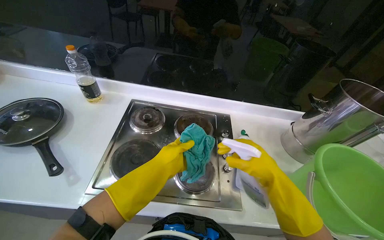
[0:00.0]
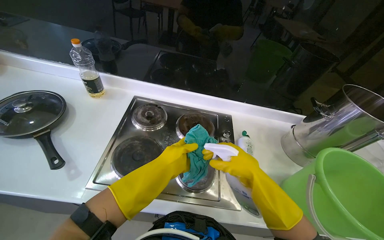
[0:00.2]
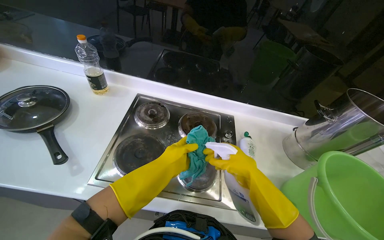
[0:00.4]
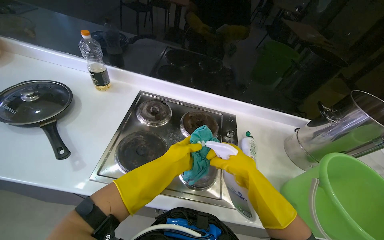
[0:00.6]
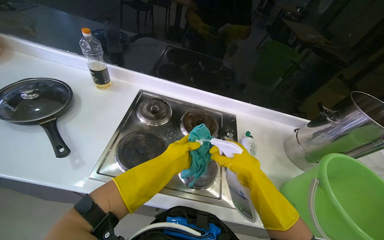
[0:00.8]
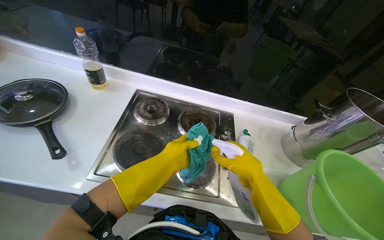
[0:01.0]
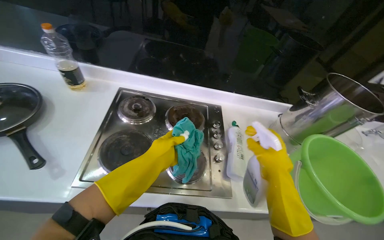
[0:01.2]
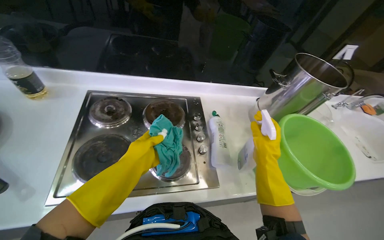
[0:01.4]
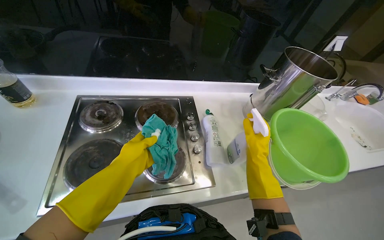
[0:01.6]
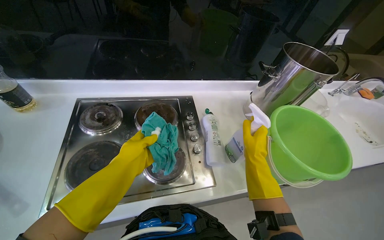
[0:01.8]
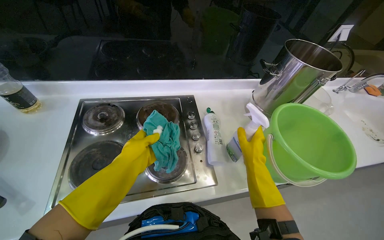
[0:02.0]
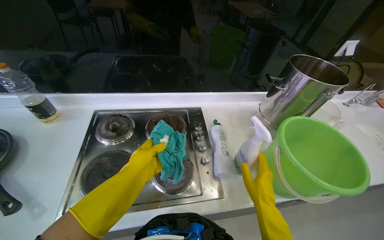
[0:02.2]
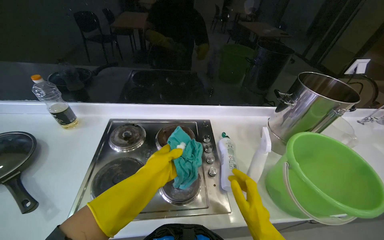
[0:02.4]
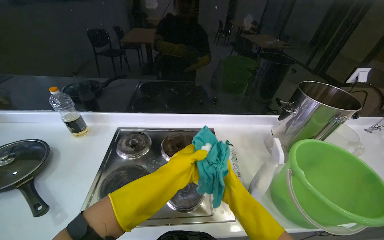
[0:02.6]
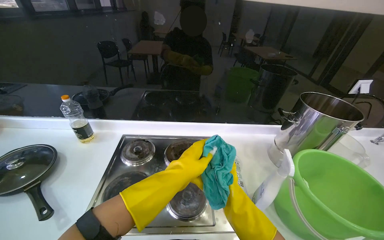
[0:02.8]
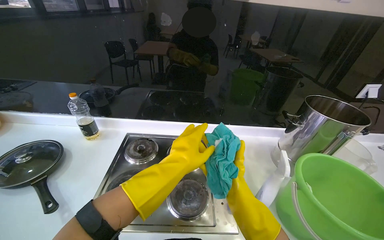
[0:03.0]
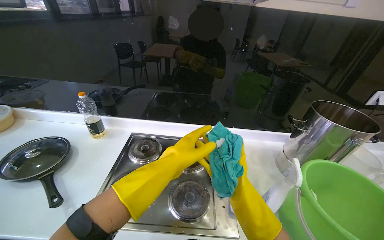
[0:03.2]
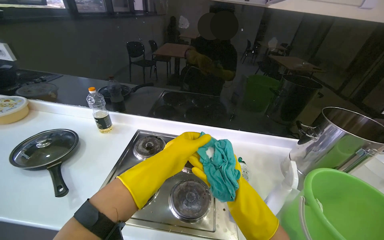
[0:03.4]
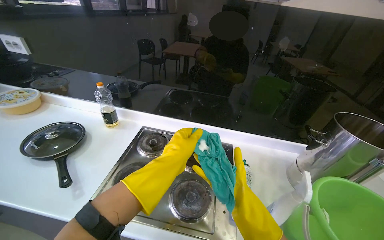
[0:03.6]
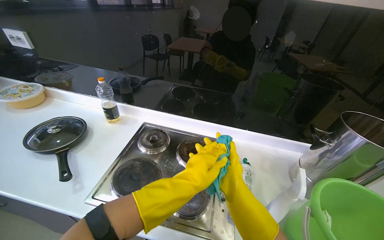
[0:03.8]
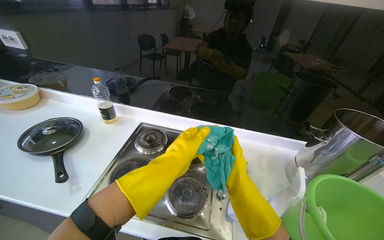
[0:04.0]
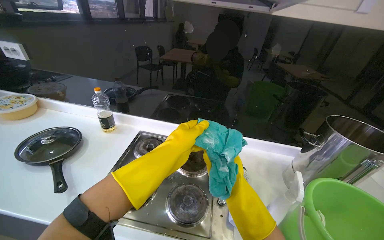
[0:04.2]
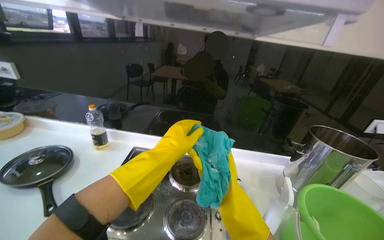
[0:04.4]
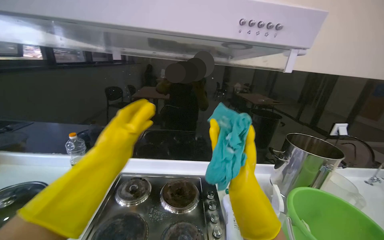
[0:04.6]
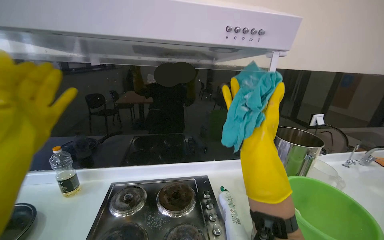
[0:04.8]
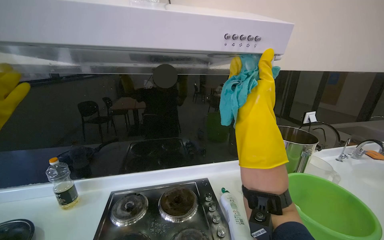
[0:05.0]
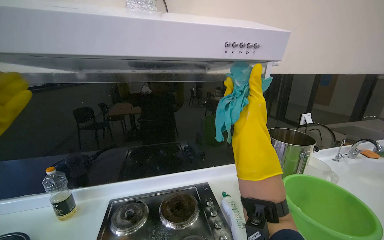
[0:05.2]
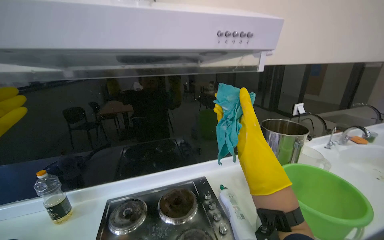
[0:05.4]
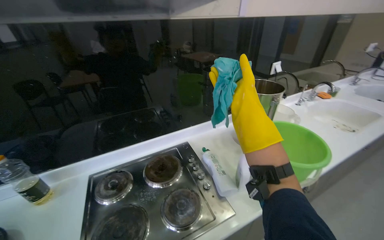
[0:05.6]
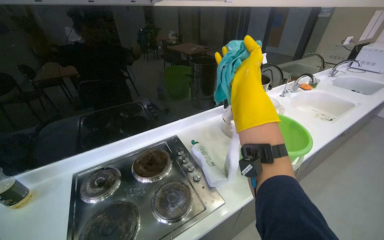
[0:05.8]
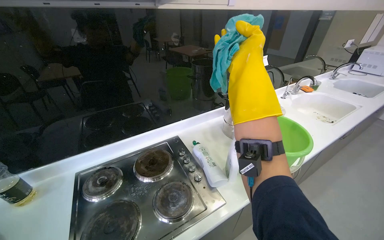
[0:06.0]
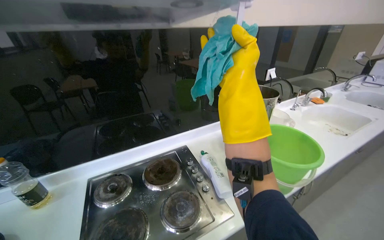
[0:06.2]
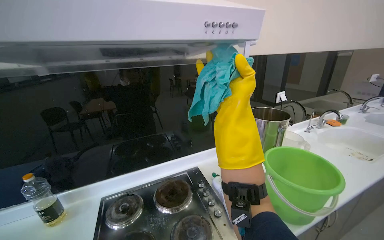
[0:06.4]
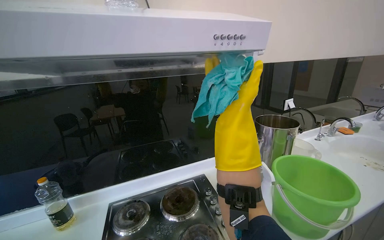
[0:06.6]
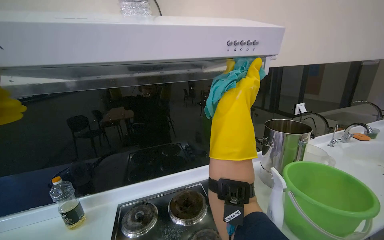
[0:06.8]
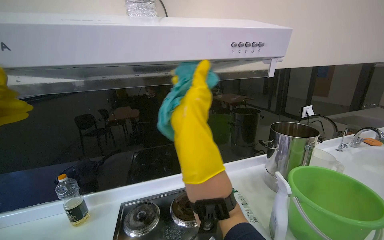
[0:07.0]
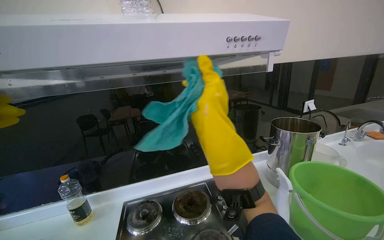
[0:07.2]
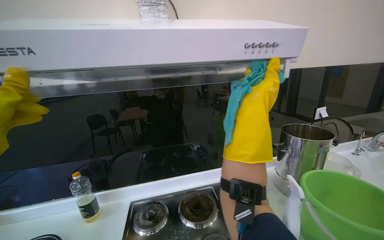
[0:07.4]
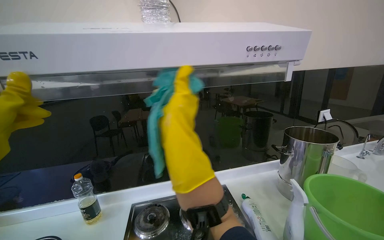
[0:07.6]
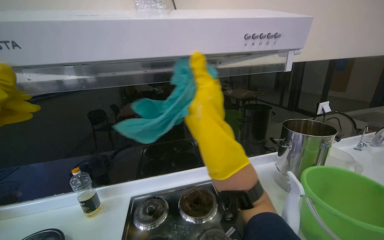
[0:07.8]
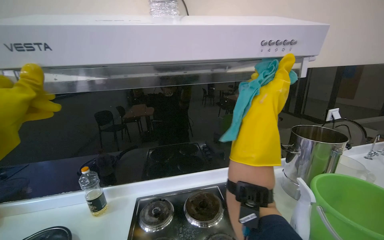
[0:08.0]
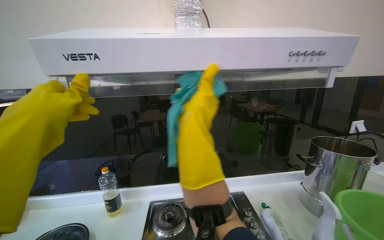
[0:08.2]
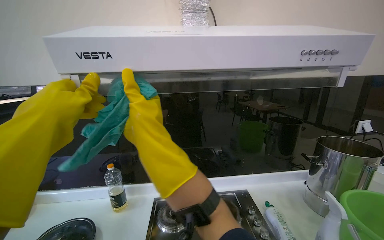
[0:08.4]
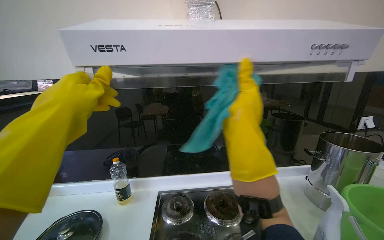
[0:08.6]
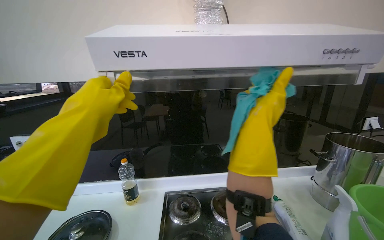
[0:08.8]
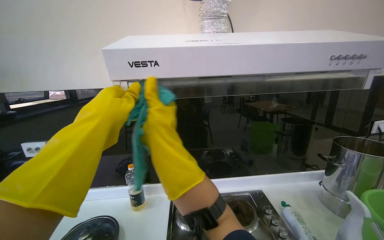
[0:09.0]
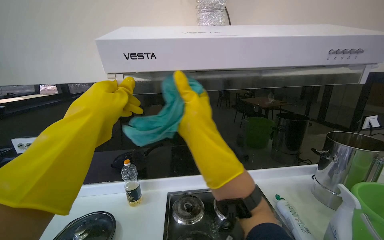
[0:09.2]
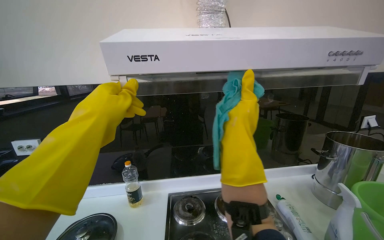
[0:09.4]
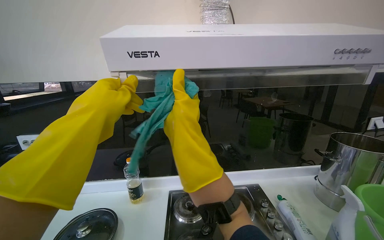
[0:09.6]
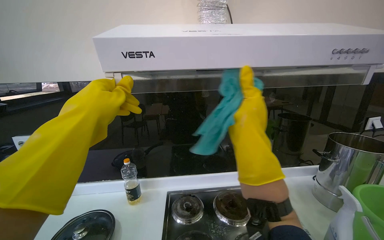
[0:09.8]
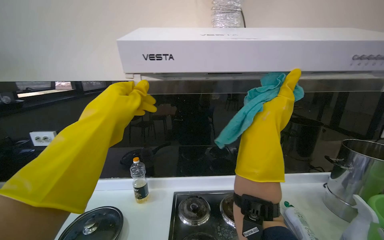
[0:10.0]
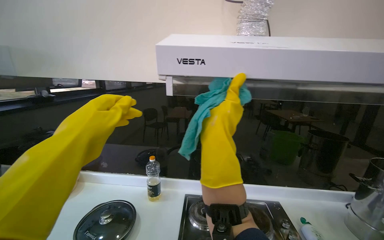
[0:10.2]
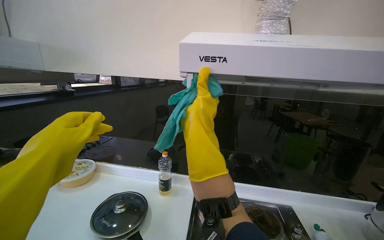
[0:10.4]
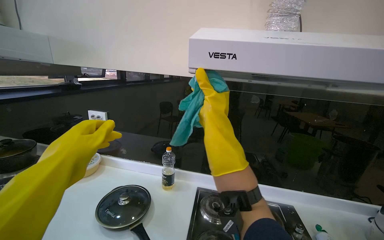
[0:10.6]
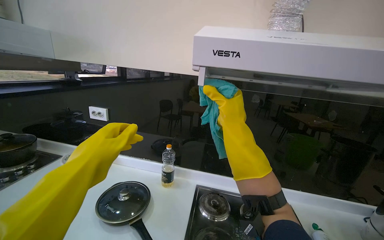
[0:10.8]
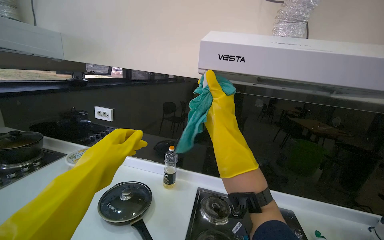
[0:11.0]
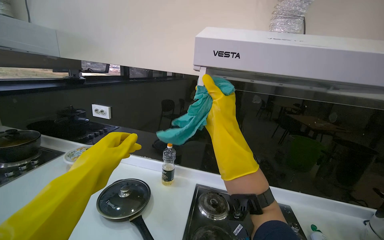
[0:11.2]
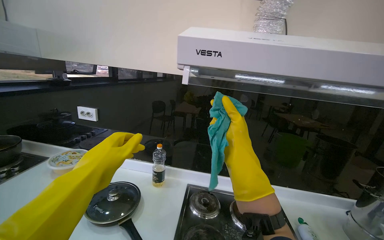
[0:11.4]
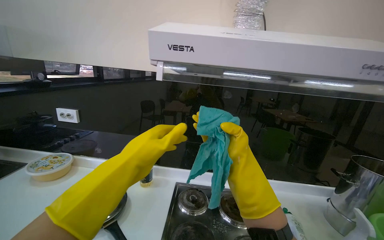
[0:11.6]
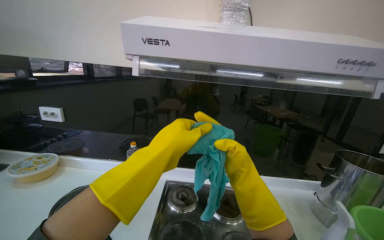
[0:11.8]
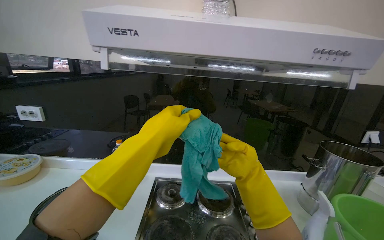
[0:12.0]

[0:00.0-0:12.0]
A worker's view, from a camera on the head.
Job: cleaning kitchen.
The whole recording: Wiping kitchen stovetop and range hood. The worker wipes the kitchen stovetop and the underside of the range hood with a cloth and spray.
0:01.6 to 0:03.0: The view tips upward by some 15 degrees. The left hand moves to the right, some 10 cm.
0:04.4 to 0:06.0: The head rotates some 35 degrees to the right. The right hand goes up and down the picture, roughly 40 cm each way, reversing 2 times.
0:06.0 to 0:07.6: The camera sweeps to the left, by some 20 degrees. The view tips upward by approximately 15 degrees. The right hand goes left and right, approximately 15 cm each way, reversing 2 times.
0:07.6 to 0:09.0: The right hand goes left and right, roughly 25 cm each way, reversing 3 times.
0:09.0 to 0:10.4: The left hand heads to the left and down the picture, covering some 20 cm; the right hand swings left and right, about 25 cm each way, with 3 reversals.
0:10.4 to 0:12.0: The right hand travels to the right and down the picture by approximately 40 cm. Meanwhile the left hand shifts about 35 cm to the right.

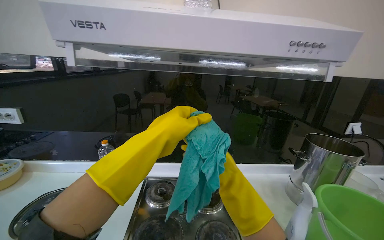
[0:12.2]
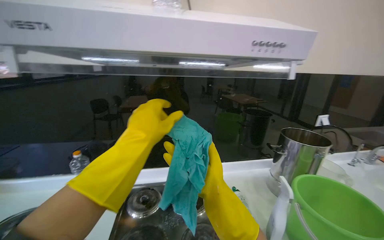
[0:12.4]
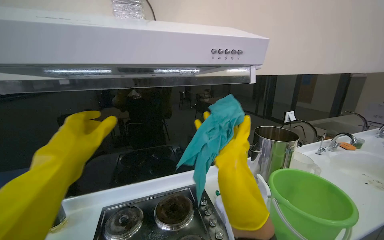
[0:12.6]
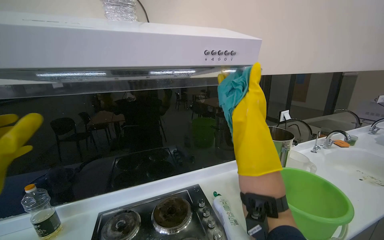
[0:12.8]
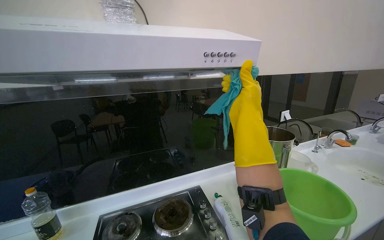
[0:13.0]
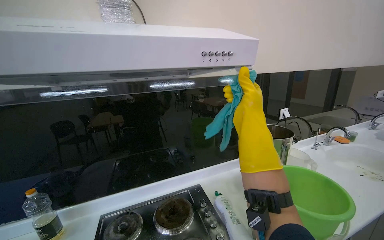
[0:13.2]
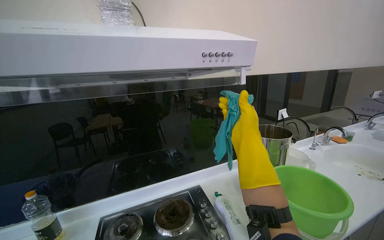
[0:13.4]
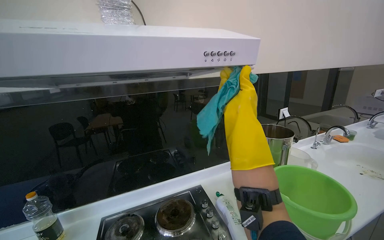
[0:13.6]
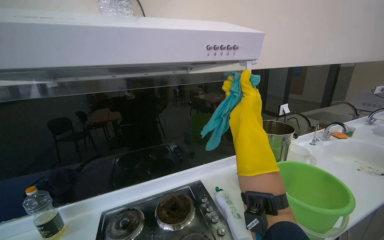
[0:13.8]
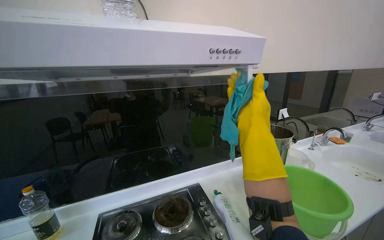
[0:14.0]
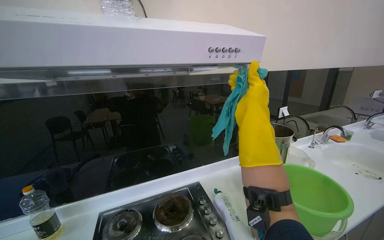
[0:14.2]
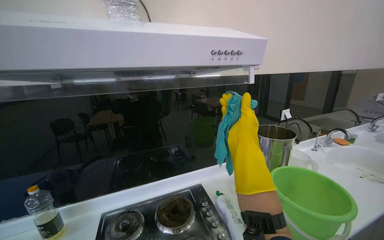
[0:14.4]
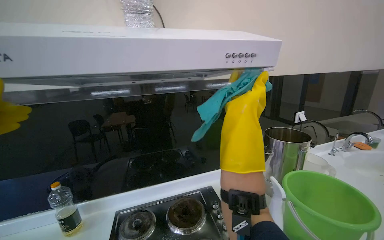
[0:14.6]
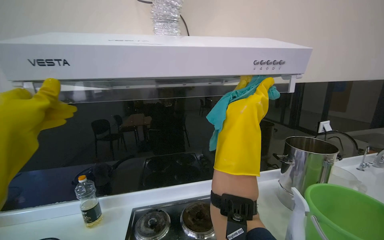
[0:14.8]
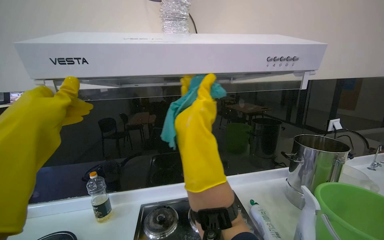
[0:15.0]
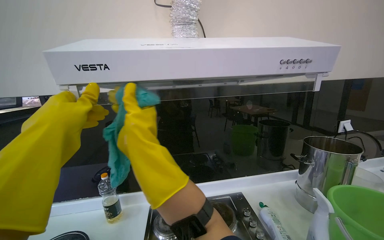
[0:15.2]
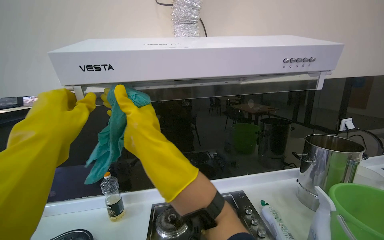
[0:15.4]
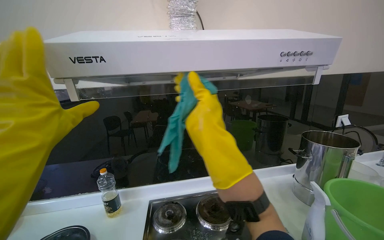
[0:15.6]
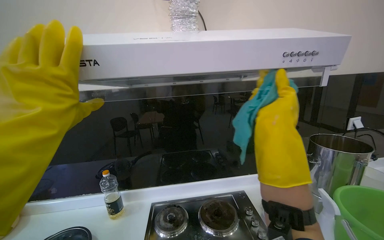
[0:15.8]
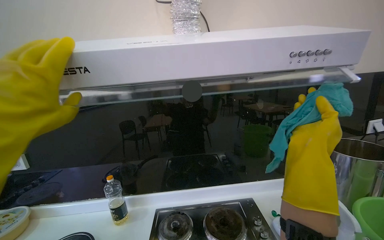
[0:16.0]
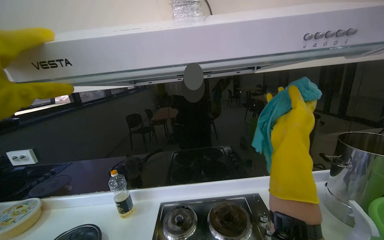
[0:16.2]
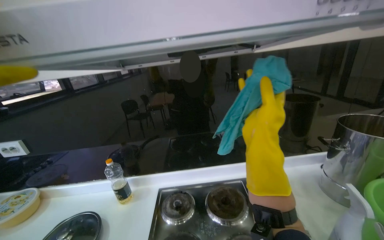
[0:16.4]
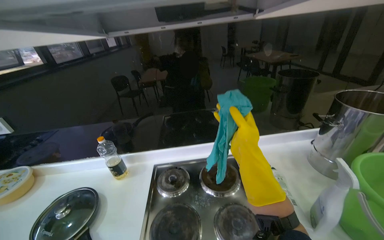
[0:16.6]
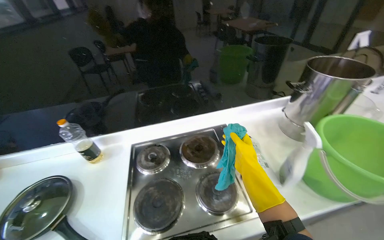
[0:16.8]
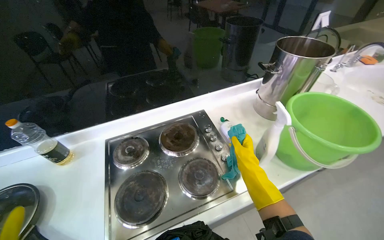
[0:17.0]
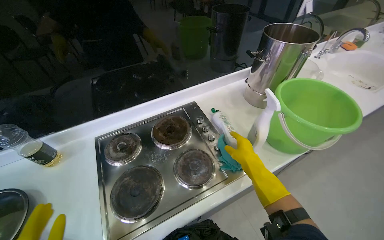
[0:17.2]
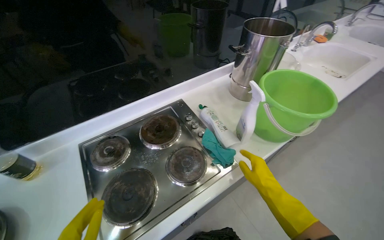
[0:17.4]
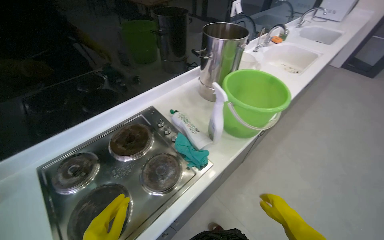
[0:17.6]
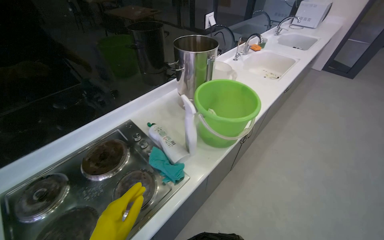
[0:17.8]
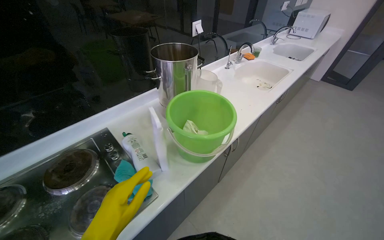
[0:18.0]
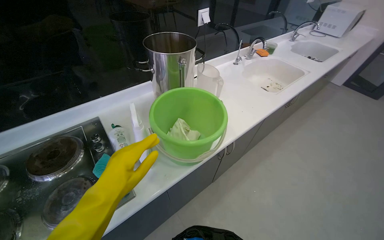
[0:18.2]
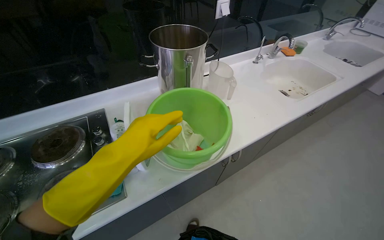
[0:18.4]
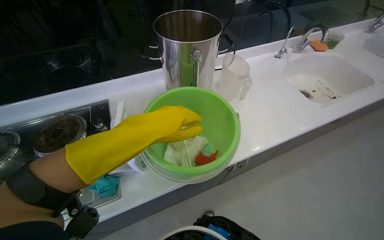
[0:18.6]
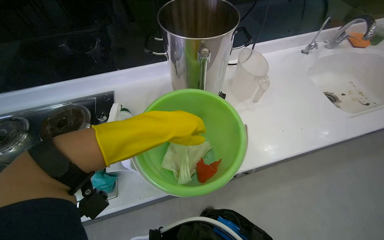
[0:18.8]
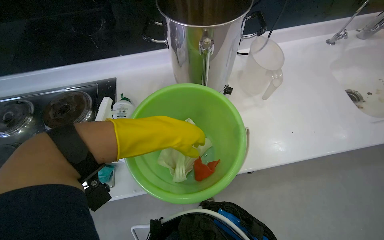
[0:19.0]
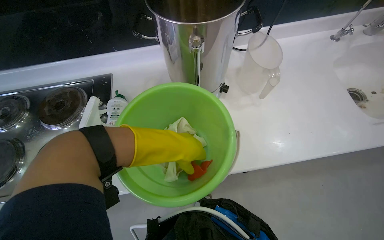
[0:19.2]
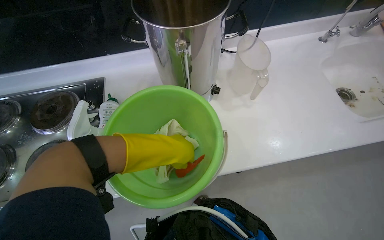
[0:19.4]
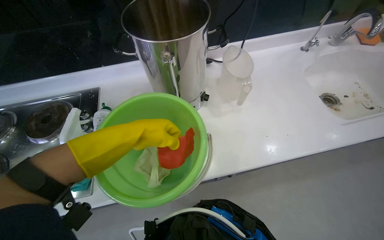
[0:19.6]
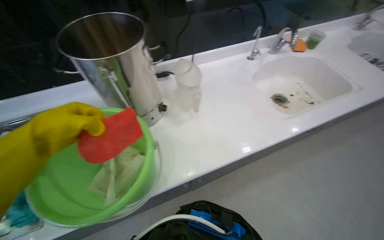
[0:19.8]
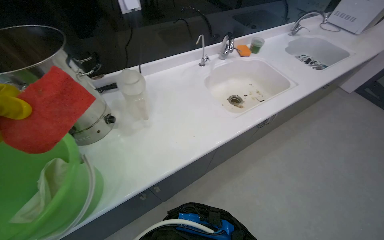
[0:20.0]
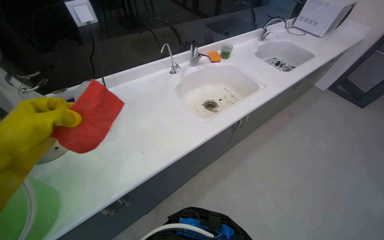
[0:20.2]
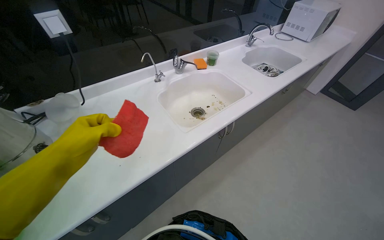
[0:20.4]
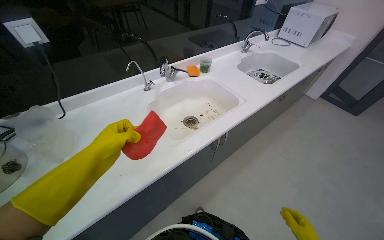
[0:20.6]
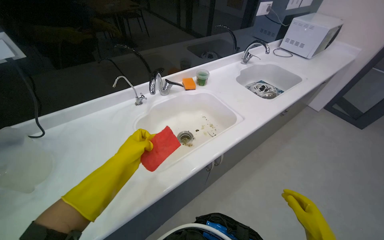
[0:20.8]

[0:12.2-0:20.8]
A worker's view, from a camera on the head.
Job: cleaning kitchen.
The whole recording: Wiping kitchen stovetop and range hood. The worker wipes the kitchen stovetop and the underside of the range hood with a cloth and spray.
0:12.2 to 0:13.6: The head turns to the right by roughly 20 degrees. The right hand travels up the picture by roughly 25 cm.
0:13.6 to 0:15.0: The right hand heads to the left and nearer to the camera, covering some 25 cm.
0:15.0 to 0:16.6: The view tips downward by about 15 degrees. The right hand goes left and right, roughly 35 cm each way, reversing 2 times.
0:16.6 to 0:18.0: The head rotates some 40 degrees to the right.
0:18.0 to 0:19.4: The camera is carried approximately 40 cm. The wearer looks about 35 degrees further to the left. The view tips downward by about 20 degrees.
0:19.4 to 0:20.8: The camera travels about 60 cm. The head rotates about 25 degrees to the right. The view tilts roughly 20 degrees upward.
